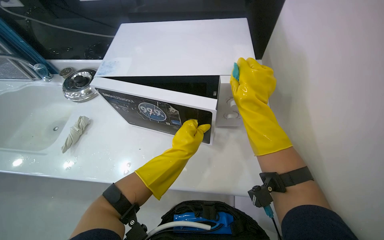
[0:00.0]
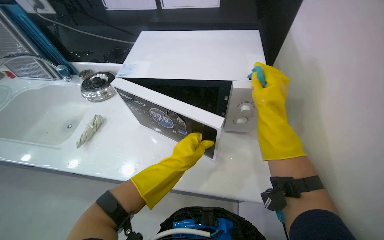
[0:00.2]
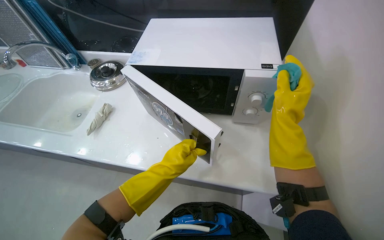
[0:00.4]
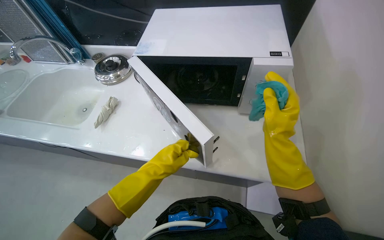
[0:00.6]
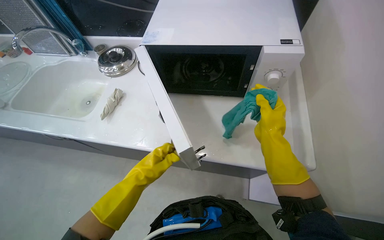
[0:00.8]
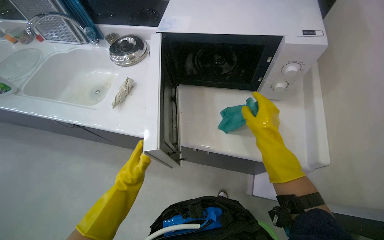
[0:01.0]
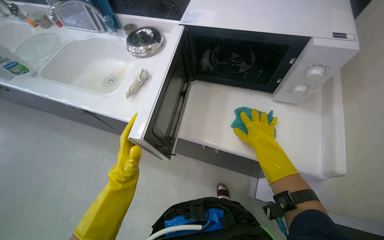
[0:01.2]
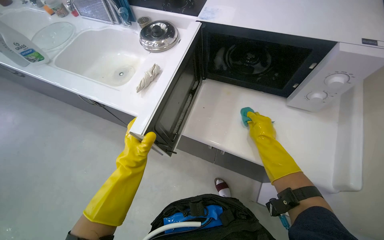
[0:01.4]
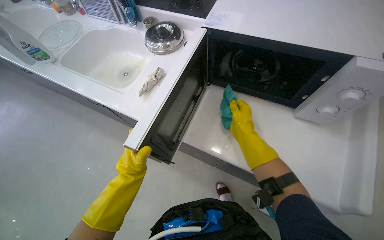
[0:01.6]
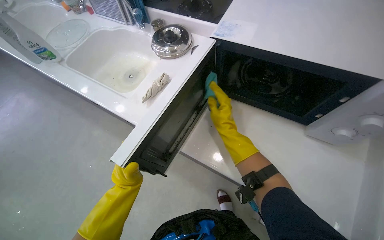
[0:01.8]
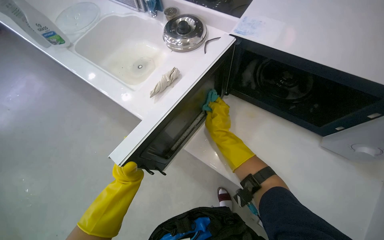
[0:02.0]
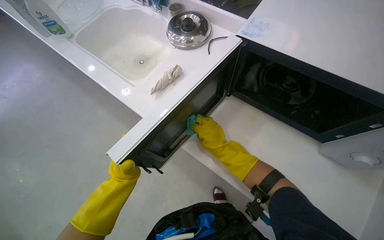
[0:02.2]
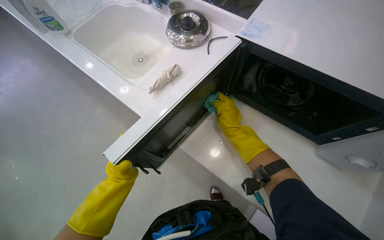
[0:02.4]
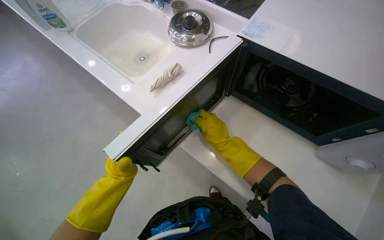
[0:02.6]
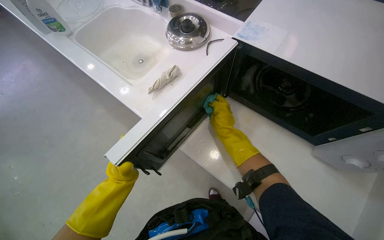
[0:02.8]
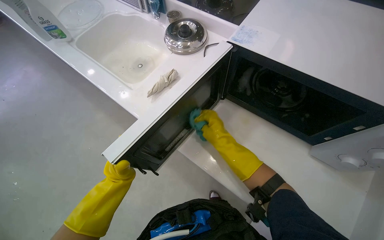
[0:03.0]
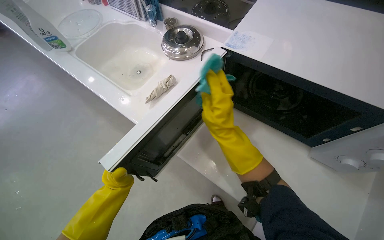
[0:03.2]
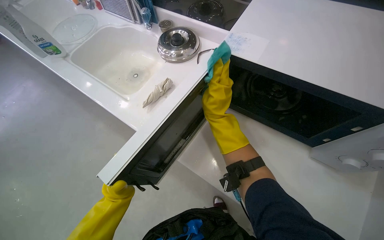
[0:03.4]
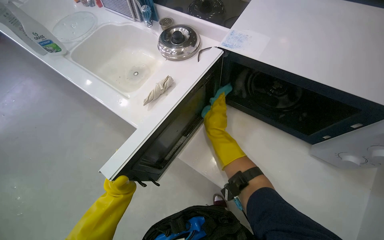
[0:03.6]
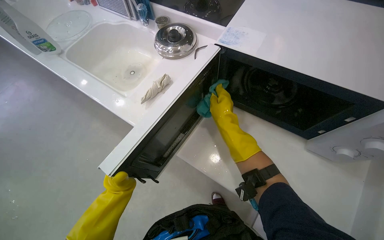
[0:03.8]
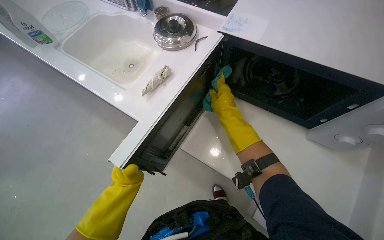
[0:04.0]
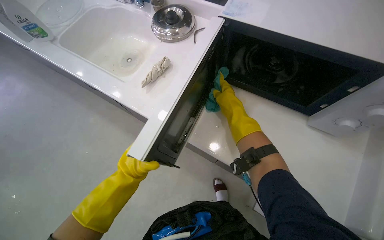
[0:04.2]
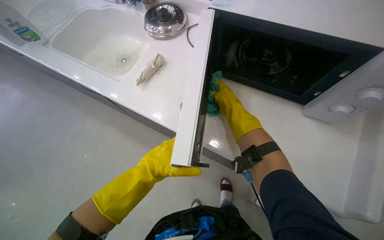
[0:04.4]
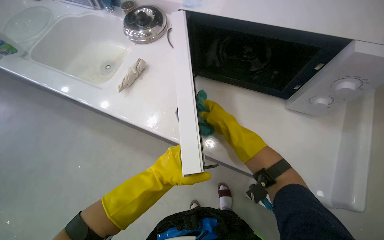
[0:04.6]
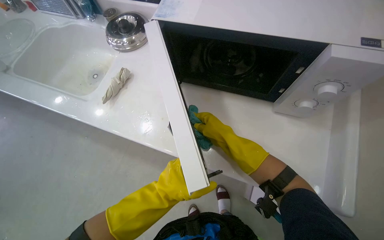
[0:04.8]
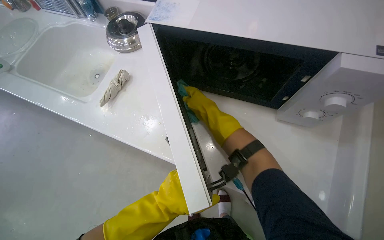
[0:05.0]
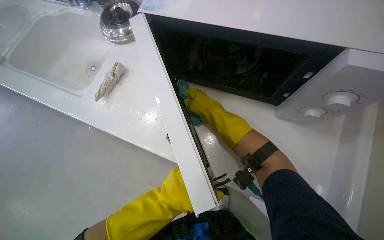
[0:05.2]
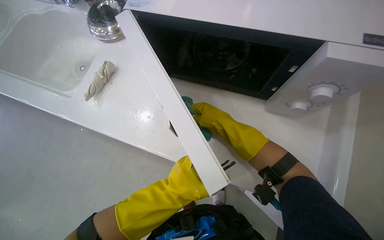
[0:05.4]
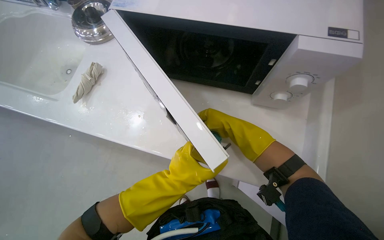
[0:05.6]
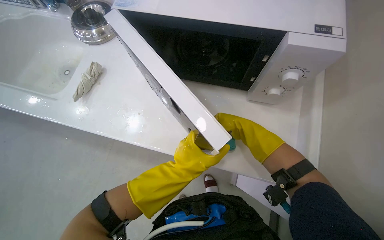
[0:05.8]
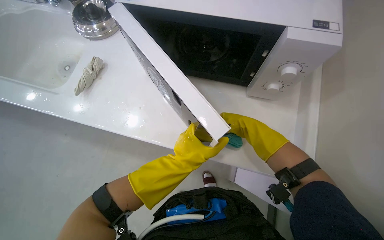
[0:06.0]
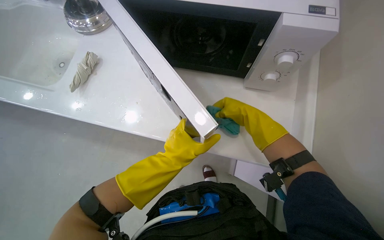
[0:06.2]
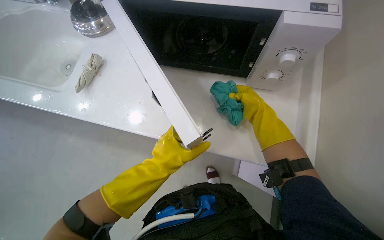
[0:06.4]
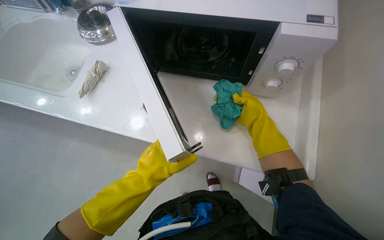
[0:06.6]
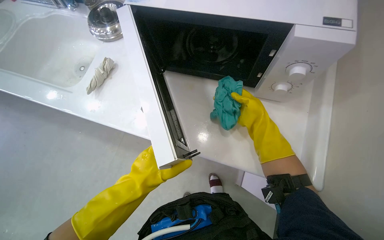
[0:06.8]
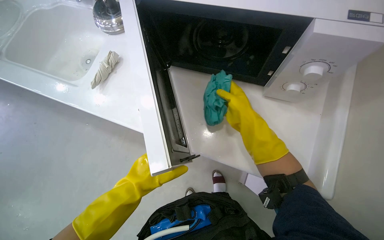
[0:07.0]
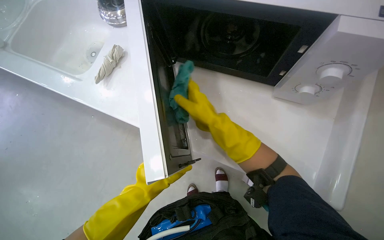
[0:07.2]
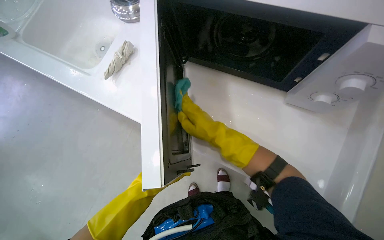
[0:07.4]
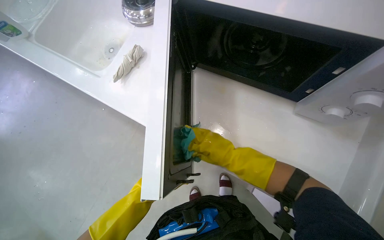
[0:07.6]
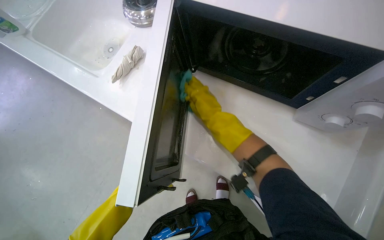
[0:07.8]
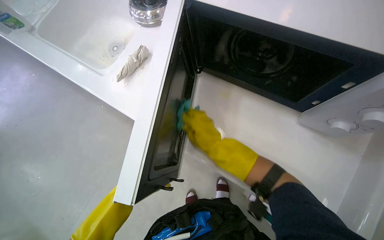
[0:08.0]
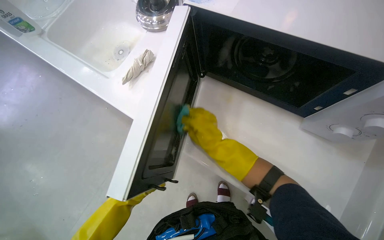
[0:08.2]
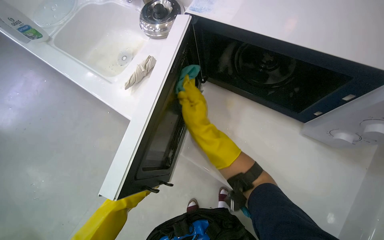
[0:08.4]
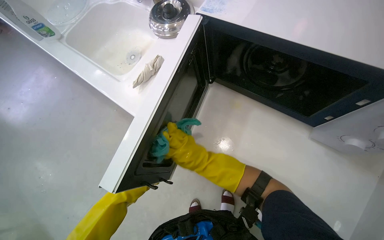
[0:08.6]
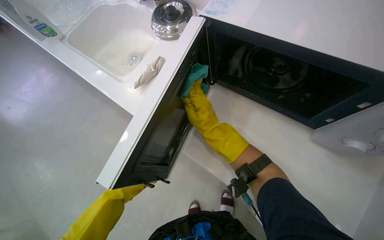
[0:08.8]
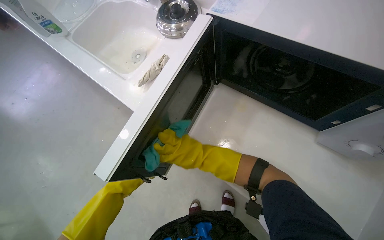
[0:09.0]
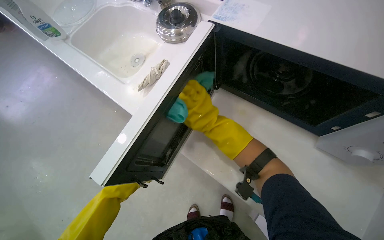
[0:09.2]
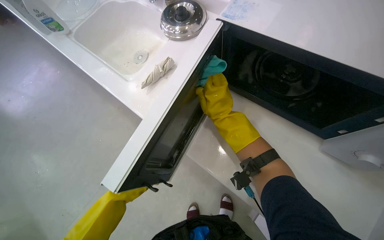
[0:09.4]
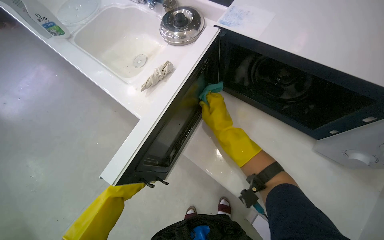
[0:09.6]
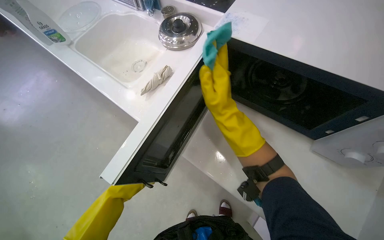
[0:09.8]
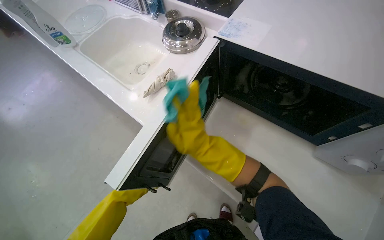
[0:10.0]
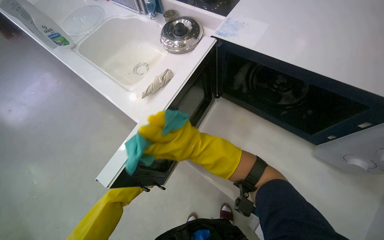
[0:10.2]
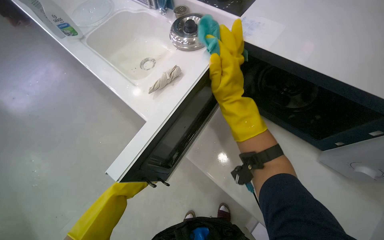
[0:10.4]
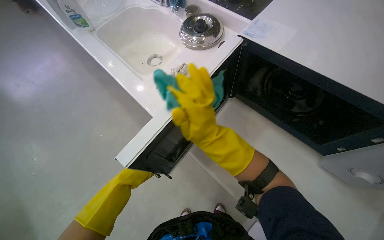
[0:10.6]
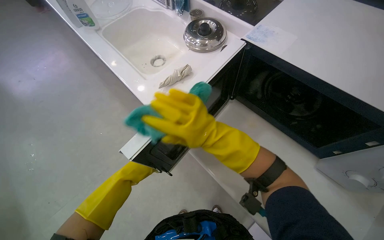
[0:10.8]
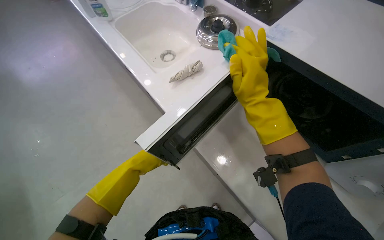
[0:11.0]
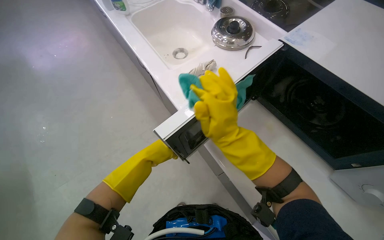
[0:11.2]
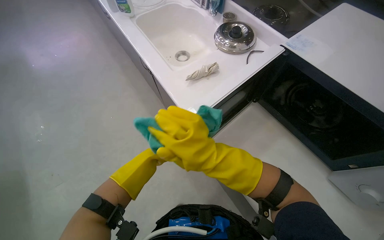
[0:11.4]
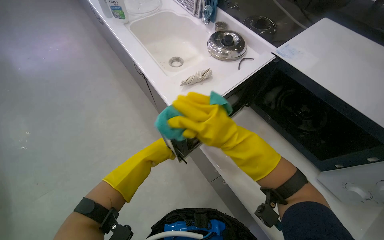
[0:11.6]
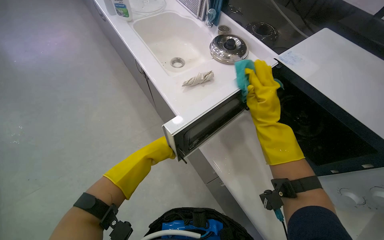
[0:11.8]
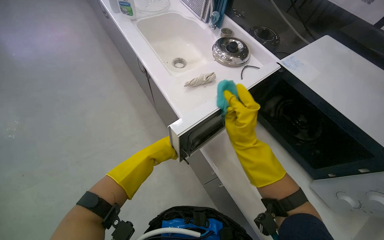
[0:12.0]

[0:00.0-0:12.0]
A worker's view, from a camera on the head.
Job: cleaning kitchen.
The whole recording: Cleaning microwave. The worker wipes the exterior and interior of the microwave with a cleaning cloth.
0:00.0 to 0:01.6: The left hand heads to the left and down the picture, covering roughly 50 cm. Meanwhile the right hand is displaced farther from the camera and down the picture by roughly 25 cm.
0:01.6 to 0:03.0: The left hand goes about 10 cm nearer to the camera.
0:03.0 to 0:04.4: The left hand heads to the right, covering some 10 cm, and moves some 15 cm farther from the camera and comes back.
0:04.4 to 0:06.0: The right hand moves to the right and down the picture, some 25 cm, while the left hand shifts approximately 25 cm to the right, and goes down the picture and returns, about 10 cm each way.
0:06.0 to 0:07.6: The head turns to the left by roughly 15 degrees. The right hand travels to the left by about 15 cm. Meanwhile the left hand moves to the left and down the picture, about 30 cm.
0:07.6 to 0:09.0: The right hand goes up and down the picture, about 10 cm each way, reversing 3 times.
0:09.0 to 0:10.4: The right hand moves up and down the picture over some 20 cm, changing direction 2 times.

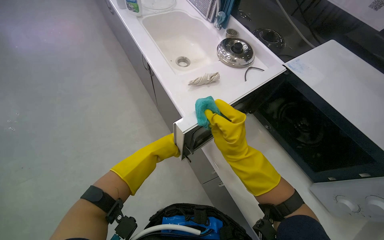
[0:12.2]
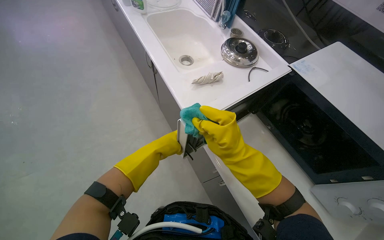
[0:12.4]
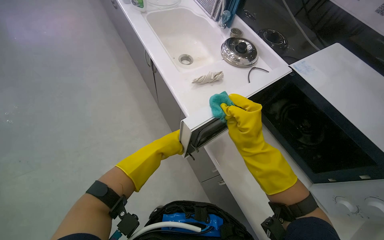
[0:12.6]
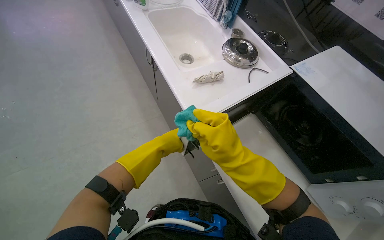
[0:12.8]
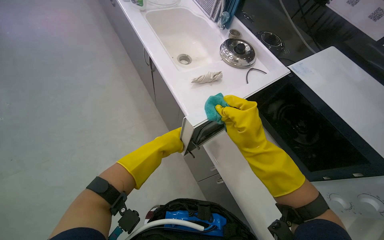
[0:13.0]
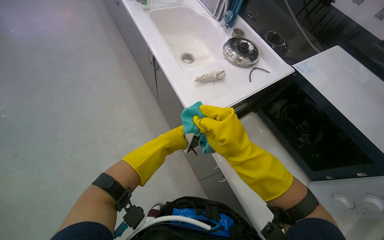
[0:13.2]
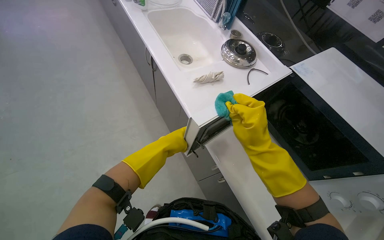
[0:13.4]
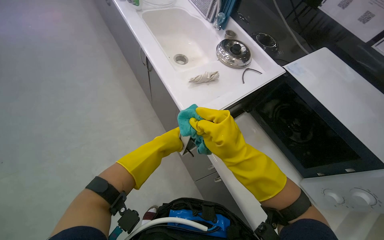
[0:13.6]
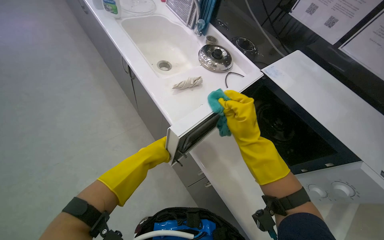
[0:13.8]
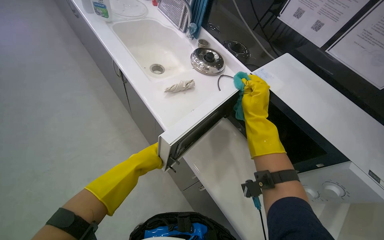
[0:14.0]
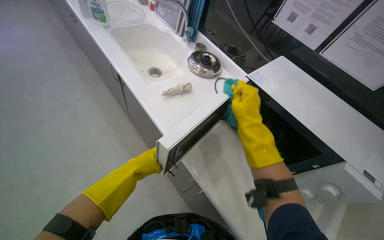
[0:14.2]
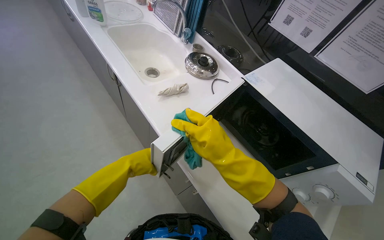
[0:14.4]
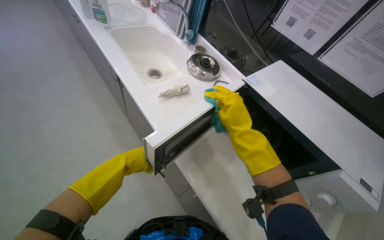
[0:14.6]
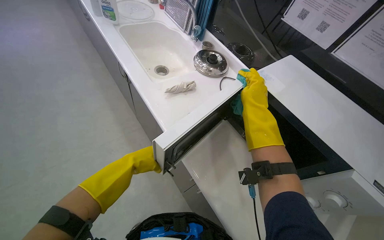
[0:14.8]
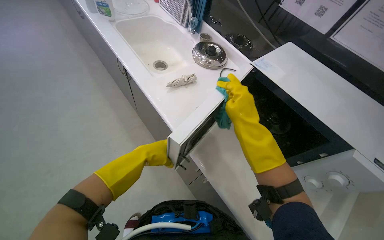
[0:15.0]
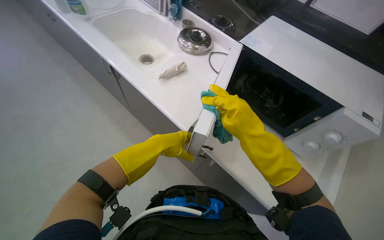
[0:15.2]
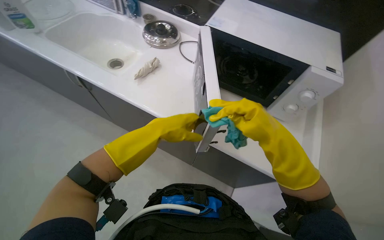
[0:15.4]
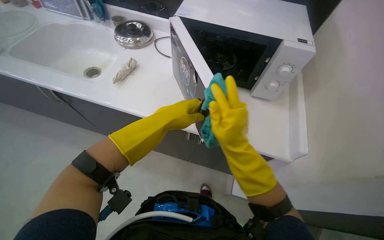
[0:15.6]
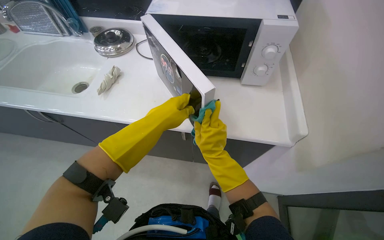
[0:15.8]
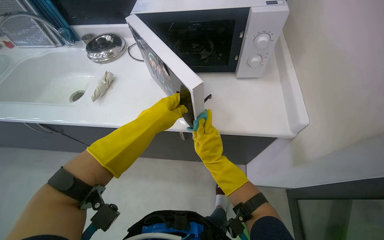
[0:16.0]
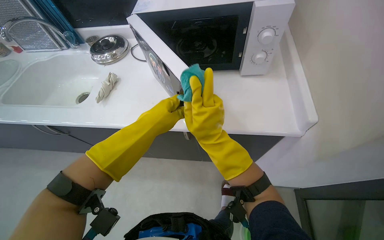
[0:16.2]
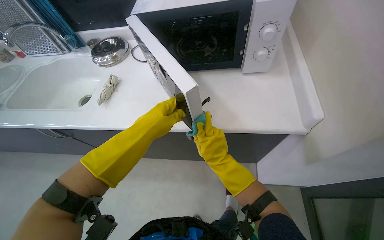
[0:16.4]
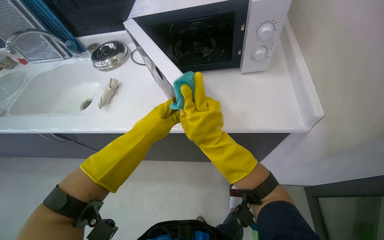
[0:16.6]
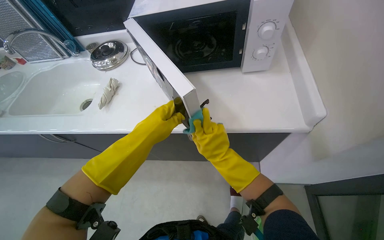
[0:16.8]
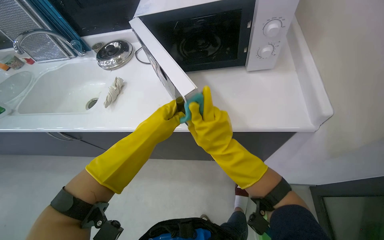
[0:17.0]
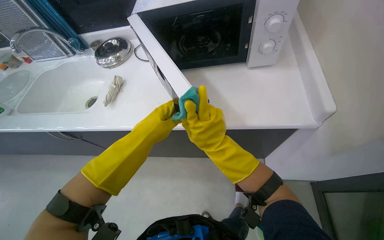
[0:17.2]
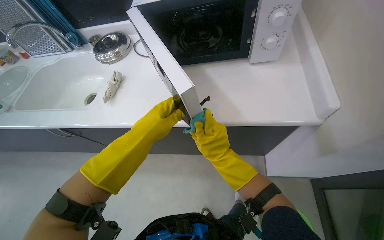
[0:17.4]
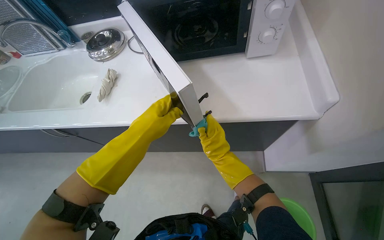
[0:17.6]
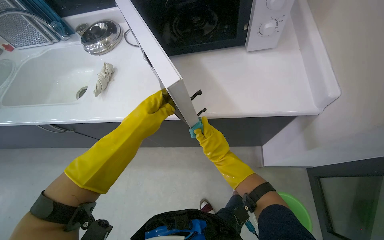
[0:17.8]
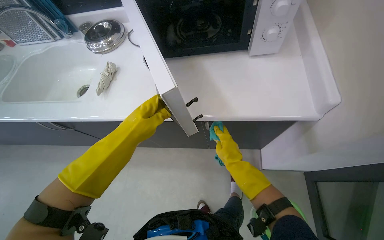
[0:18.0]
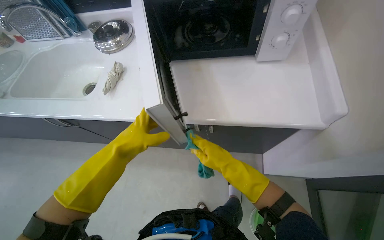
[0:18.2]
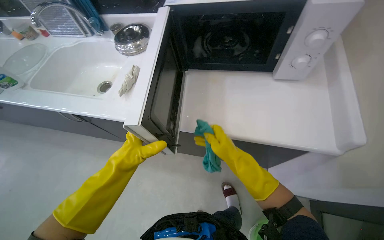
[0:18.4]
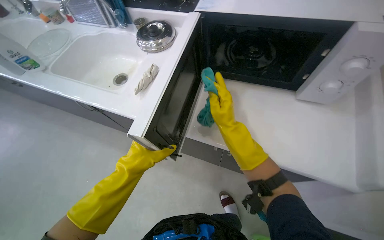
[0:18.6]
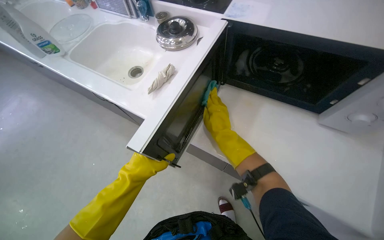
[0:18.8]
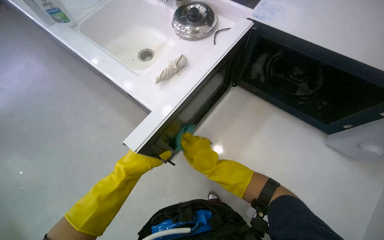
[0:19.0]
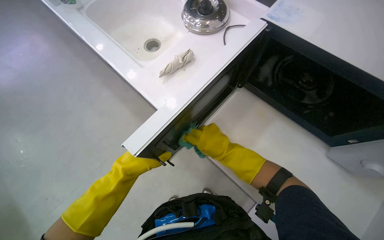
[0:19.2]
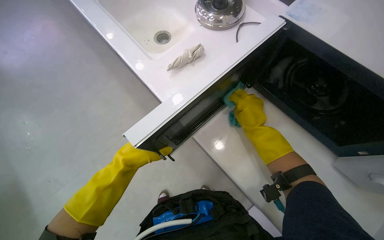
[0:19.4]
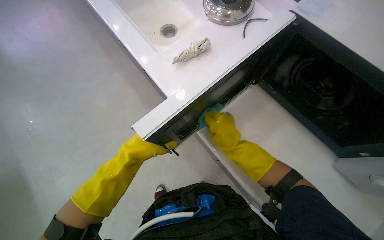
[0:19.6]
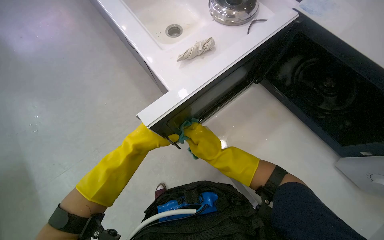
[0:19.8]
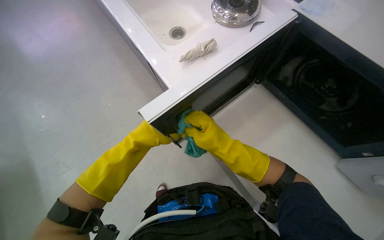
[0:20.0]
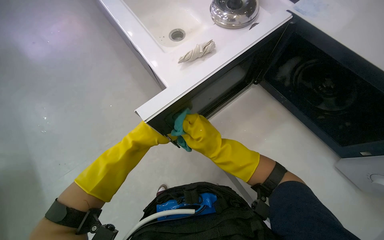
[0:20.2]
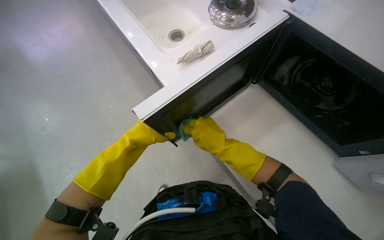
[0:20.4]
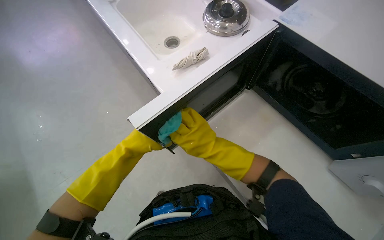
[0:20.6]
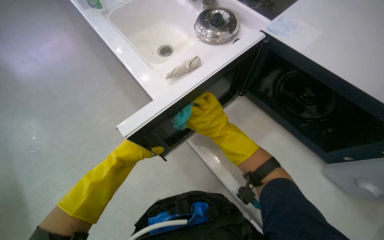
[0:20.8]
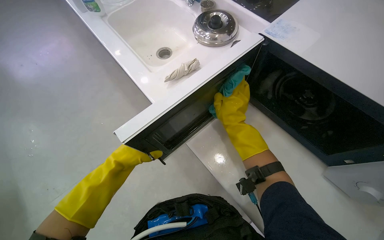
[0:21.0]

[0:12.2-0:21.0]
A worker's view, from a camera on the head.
Job: cleaning kitchen.
The whole recording: Cleaning microwave. The worker wipes the exterior and interior of the microwave with a cleaning cloth.
0:12.2 to 0:13.6: The hands work in one place, with small movements.
0:13.6 to 0:15.2: The right hand swings up and down the picture, about 10 cm each way, with 3 reversals.
0:15.2 to 0:16.6: The scene rotates counterclockwise by about 40 degrees.
0:16.6 to 0:18.0: The right hand travels down the picture and farther from the camera by some 15 cm.
0:18.0 to 0:19.6: The head rotates approximately 45 degrees to the left. The camera pitches downward, by roughly 10 degrees.
0:19.6 to 0:21.0: The right hand shifts some 10 cm up the picture.
